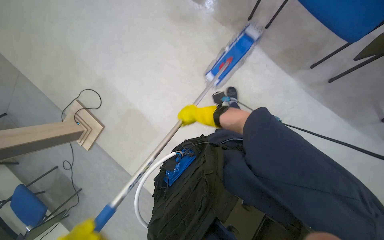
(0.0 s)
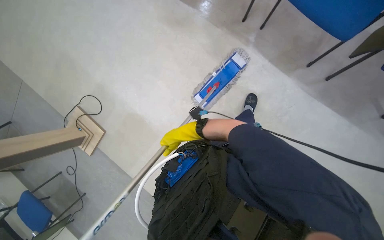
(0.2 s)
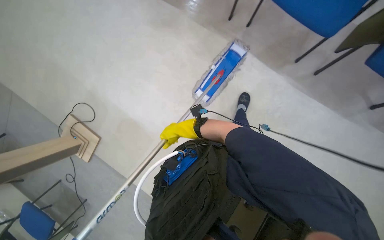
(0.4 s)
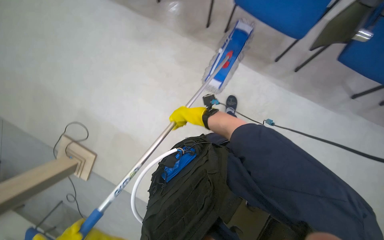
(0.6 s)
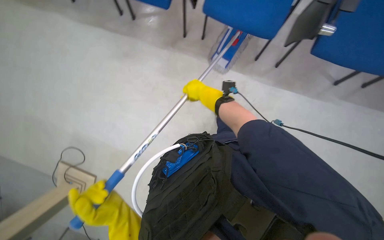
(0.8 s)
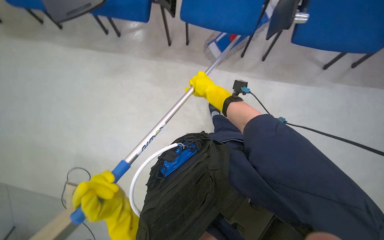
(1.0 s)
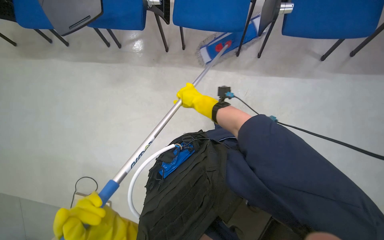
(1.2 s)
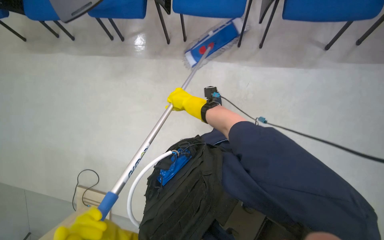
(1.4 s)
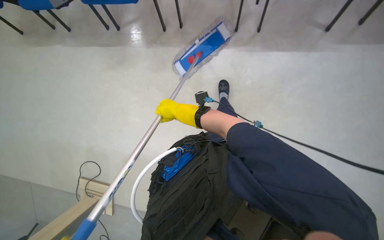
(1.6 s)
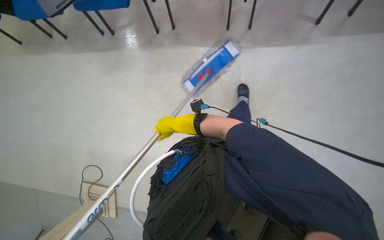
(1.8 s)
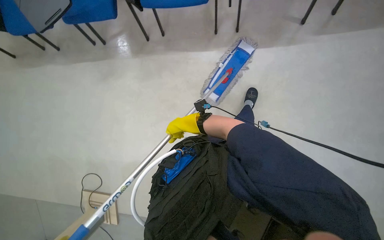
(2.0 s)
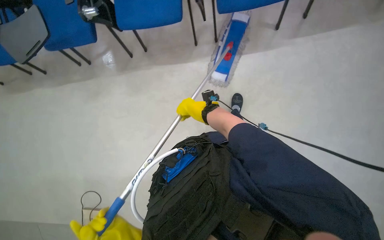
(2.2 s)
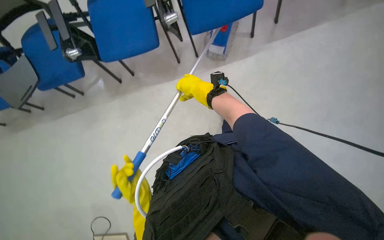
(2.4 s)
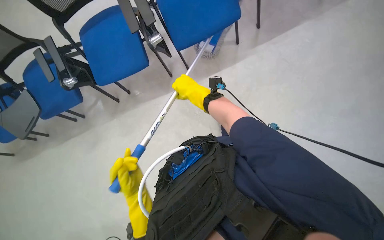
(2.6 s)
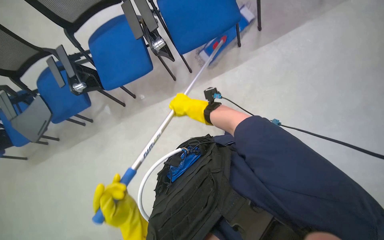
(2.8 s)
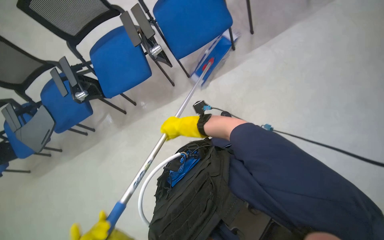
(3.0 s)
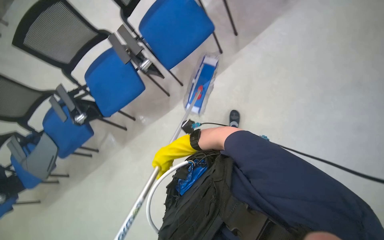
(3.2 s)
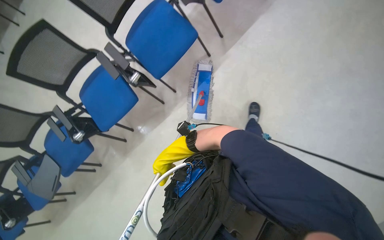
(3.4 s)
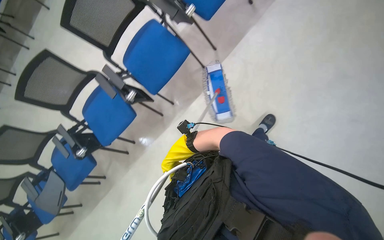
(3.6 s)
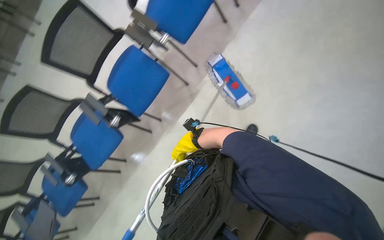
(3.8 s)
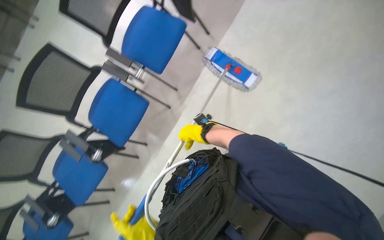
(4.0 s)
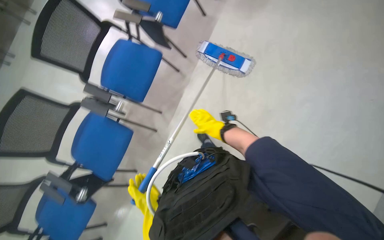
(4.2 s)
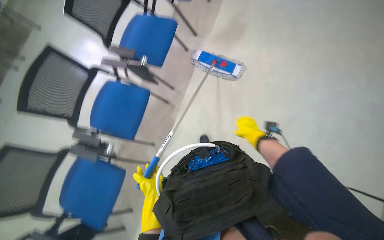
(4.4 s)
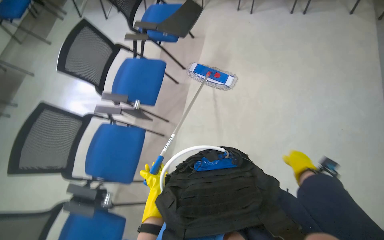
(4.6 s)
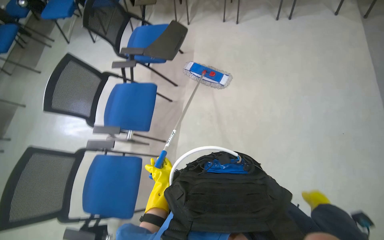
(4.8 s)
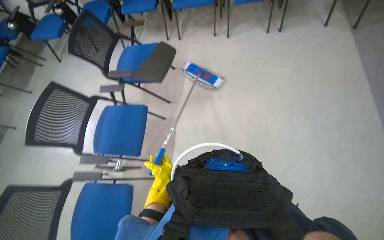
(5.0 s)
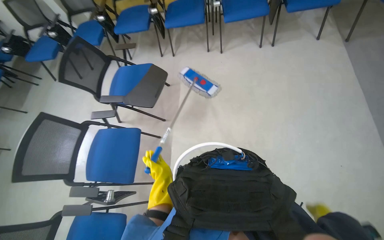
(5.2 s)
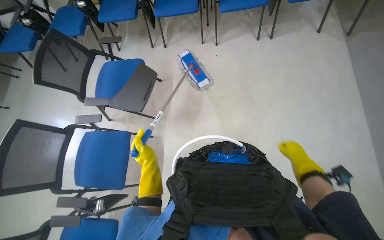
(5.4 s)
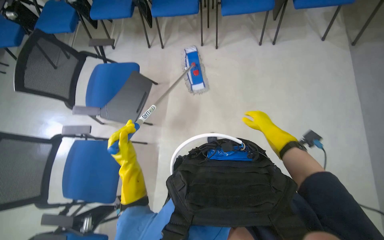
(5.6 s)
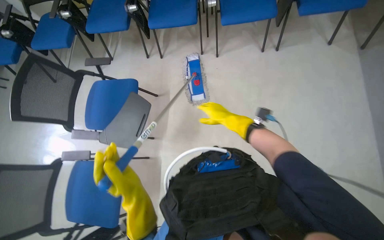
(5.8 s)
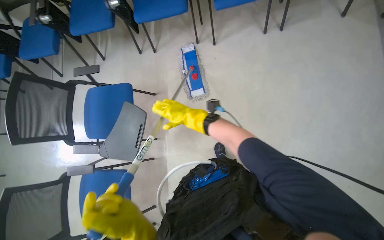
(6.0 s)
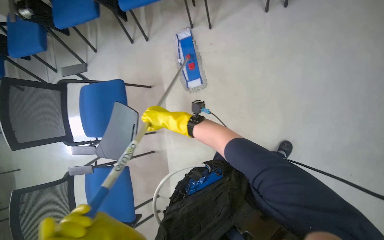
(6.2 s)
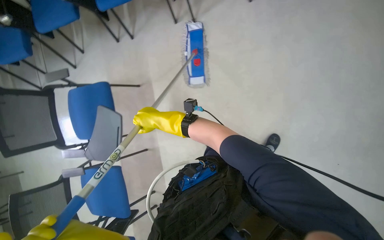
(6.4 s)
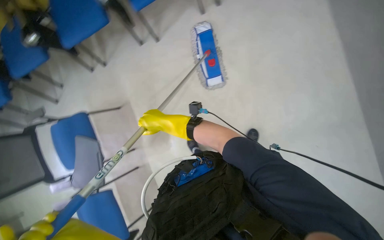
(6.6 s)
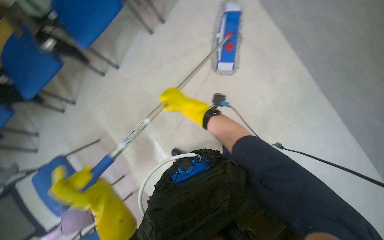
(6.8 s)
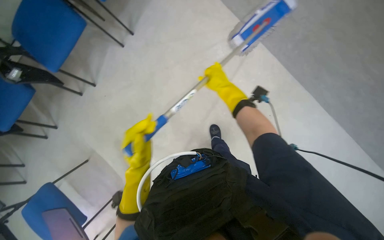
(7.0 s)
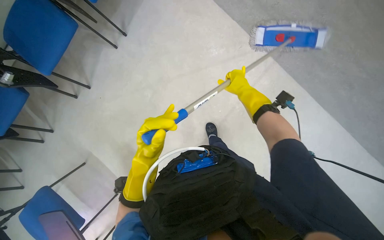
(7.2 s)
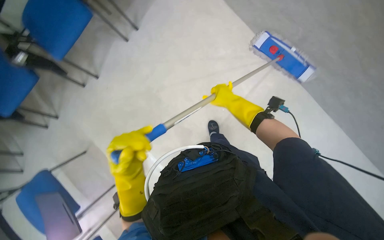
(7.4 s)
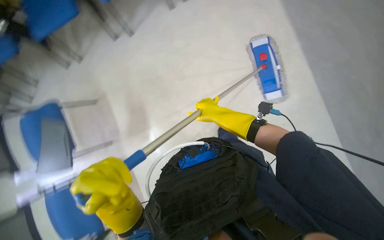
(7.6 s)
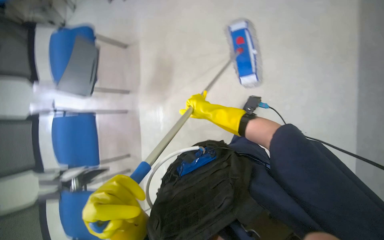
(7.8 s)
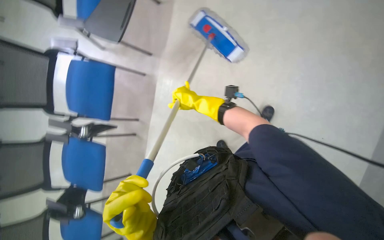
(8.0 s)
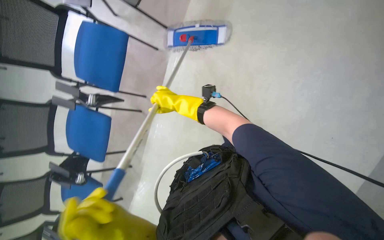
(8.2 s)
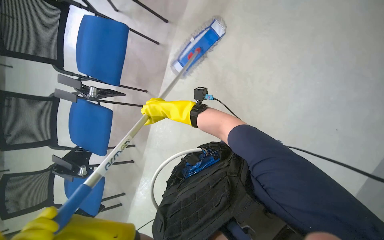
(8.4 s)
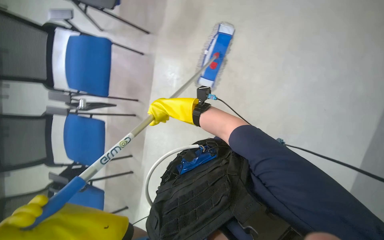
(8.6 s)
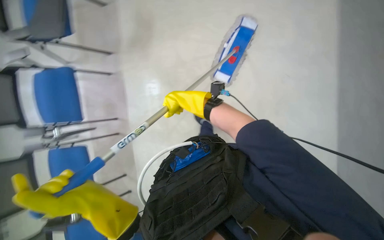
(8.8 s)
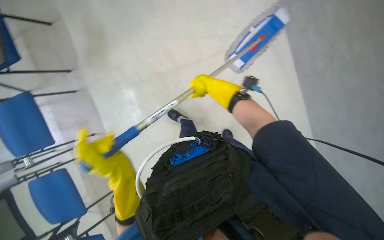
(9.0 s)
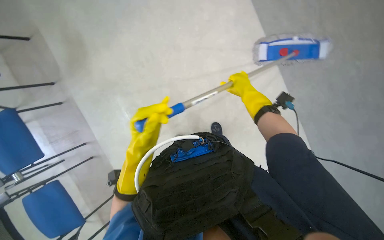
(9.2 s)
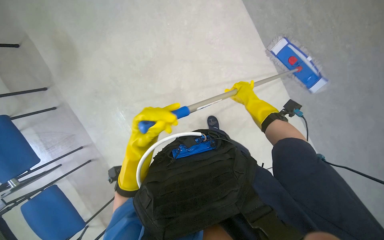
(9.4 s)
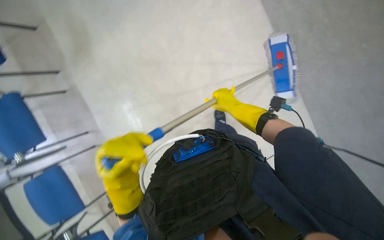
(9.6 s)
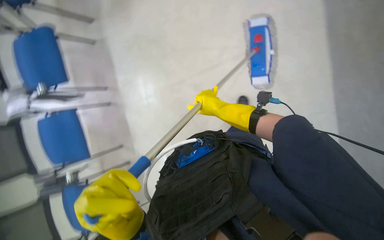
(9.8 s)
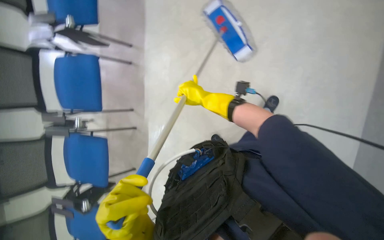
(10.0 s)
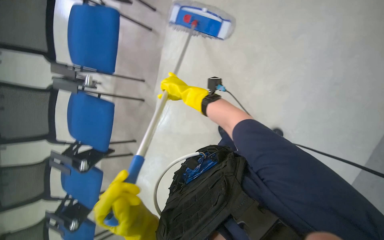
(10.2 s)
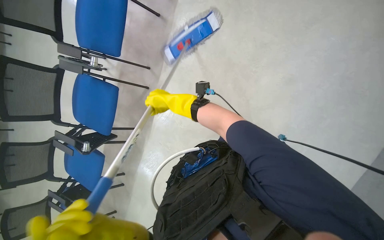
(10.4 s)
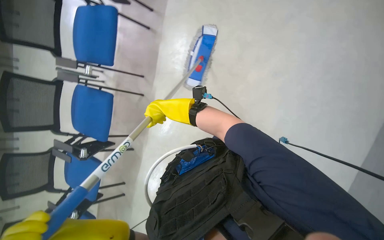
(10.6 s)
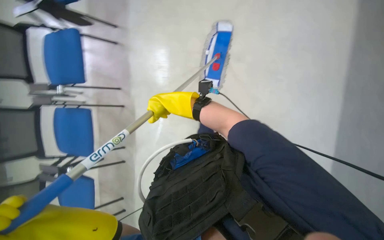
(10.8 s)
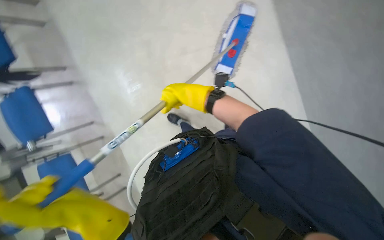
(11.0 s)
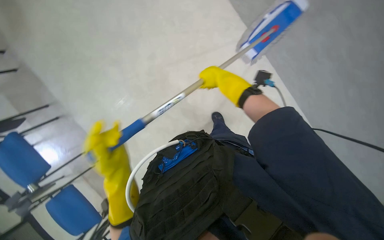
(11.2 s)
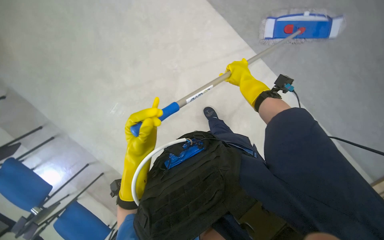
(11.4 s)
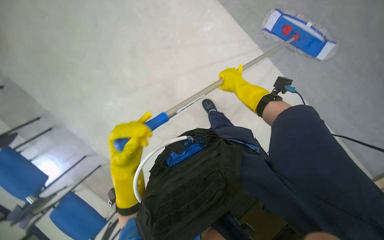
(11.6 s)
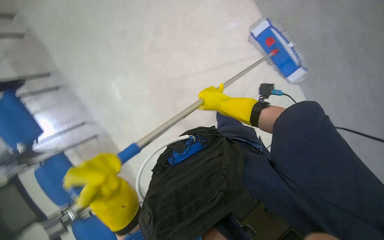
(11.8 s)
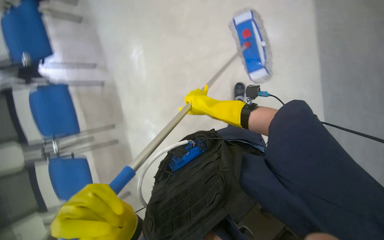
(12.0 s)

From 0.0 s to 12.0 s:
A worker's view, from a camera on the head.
Job: mopping floor.
The whole recording: Mopping floor with mop. Mops the floor with a flat mop.
From 0.0 s to 1.6 s: The head travels approximately 50 cm. The scene rotates counterclockwise by approximately 35 degrees.
From 1.6 s to 3.0 s: Everything in view rotates some 30 degrees counterclockwise.
From 3.0 s to 4.4 s: The camera is carried some 70 cm. The wearer looks about 25 degrees further upward. Everything in view rotates roughly 40 degrees counterclockwise.
From 4.4 s to 6.0 s: The head travels about 1 m.
From 6.0 s to 7.6 s: The right hand goes approximately 10 cm to the right.
From 7.6 s to 9.0 s: The right hand travels to the left and back again, approximately 20 cm each way.
From 9.0 s to 10.4 s: The wearer looks roughly 10 degrees further downward.

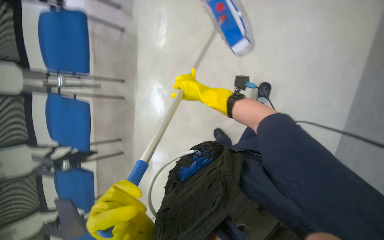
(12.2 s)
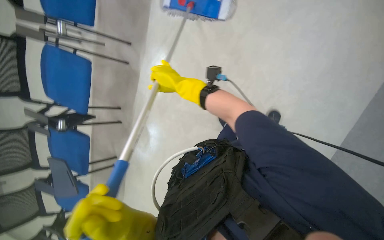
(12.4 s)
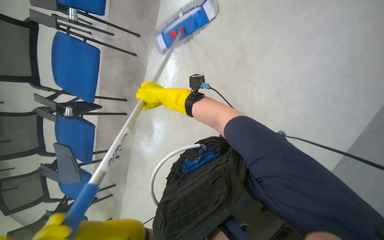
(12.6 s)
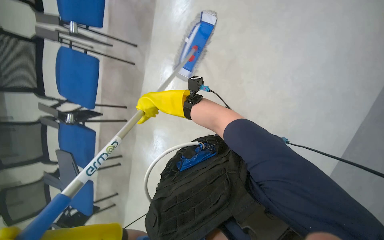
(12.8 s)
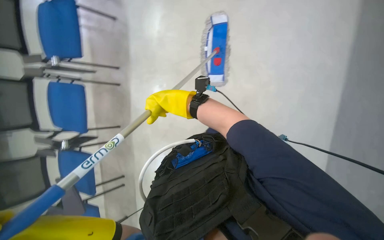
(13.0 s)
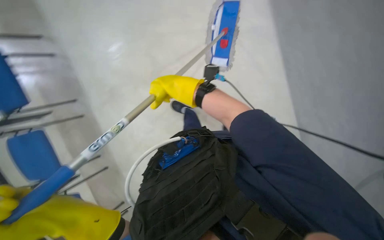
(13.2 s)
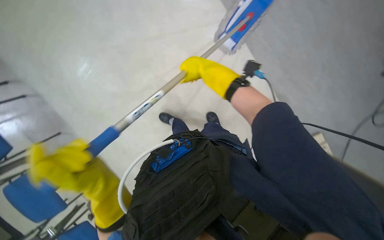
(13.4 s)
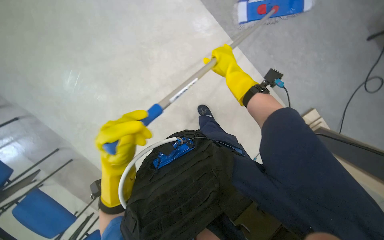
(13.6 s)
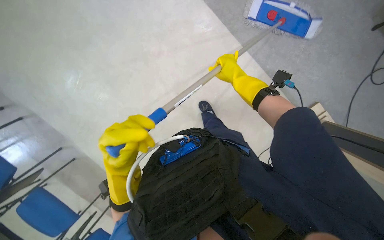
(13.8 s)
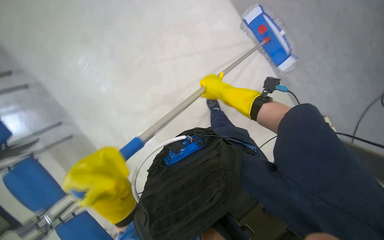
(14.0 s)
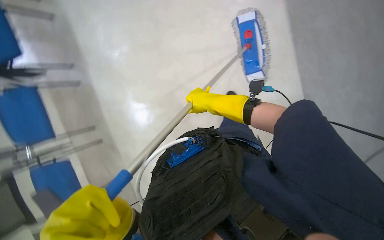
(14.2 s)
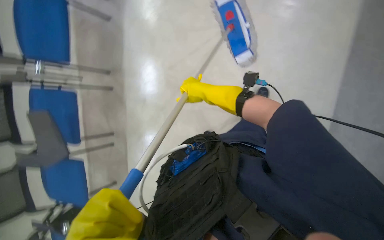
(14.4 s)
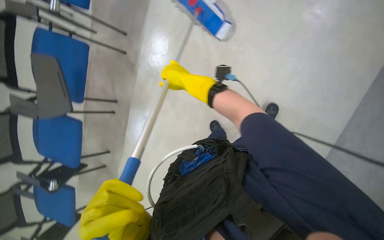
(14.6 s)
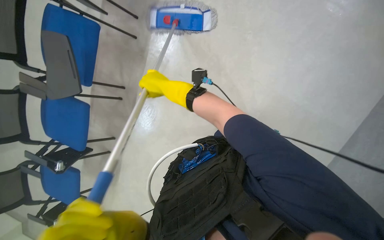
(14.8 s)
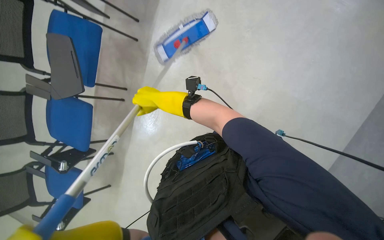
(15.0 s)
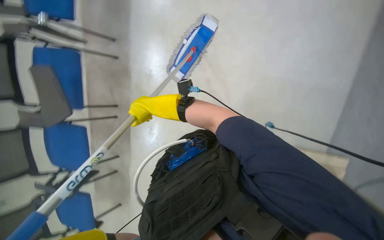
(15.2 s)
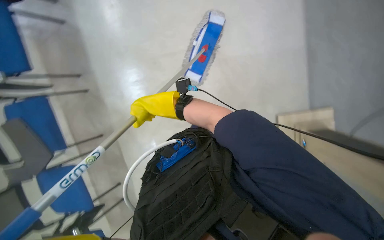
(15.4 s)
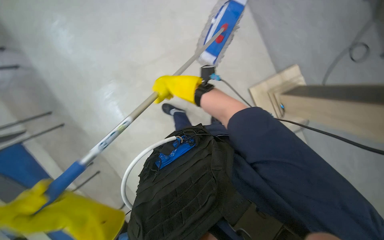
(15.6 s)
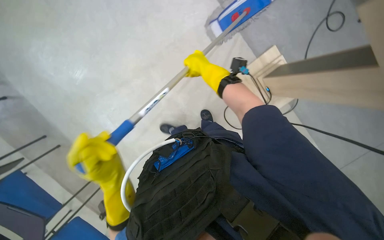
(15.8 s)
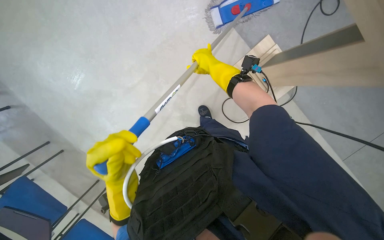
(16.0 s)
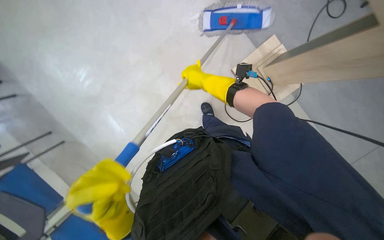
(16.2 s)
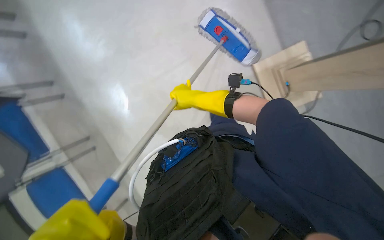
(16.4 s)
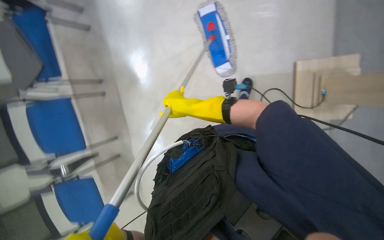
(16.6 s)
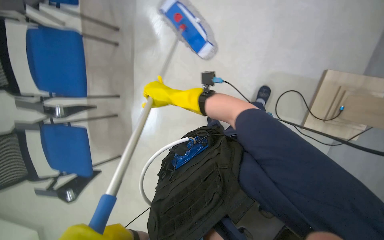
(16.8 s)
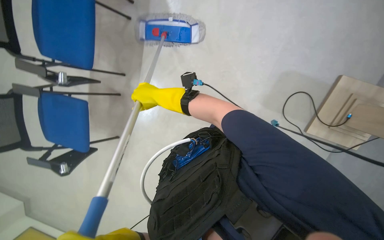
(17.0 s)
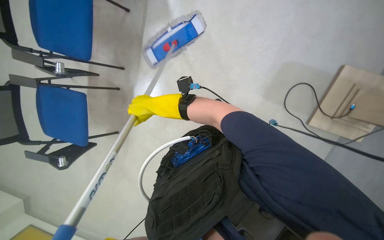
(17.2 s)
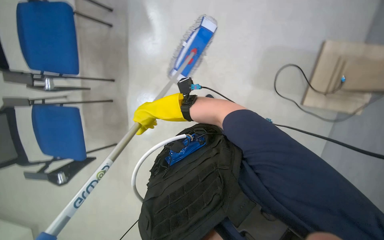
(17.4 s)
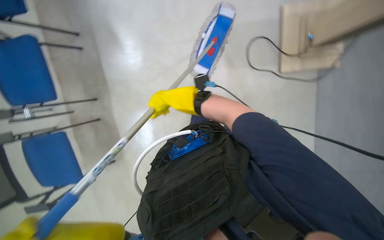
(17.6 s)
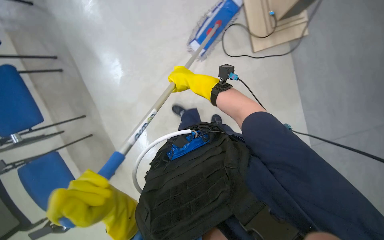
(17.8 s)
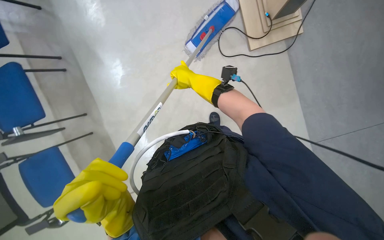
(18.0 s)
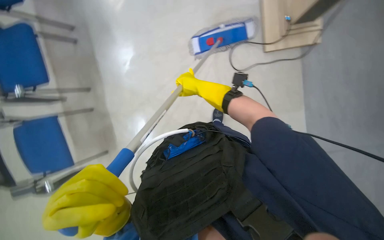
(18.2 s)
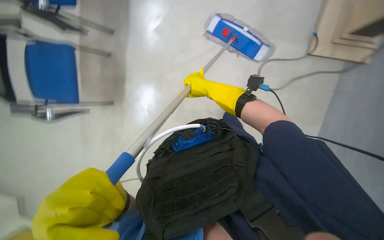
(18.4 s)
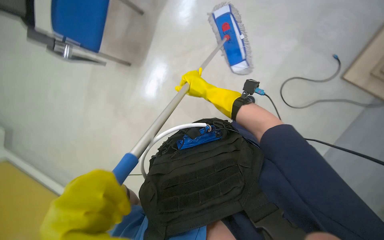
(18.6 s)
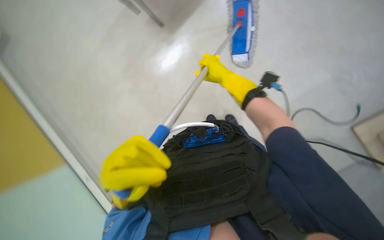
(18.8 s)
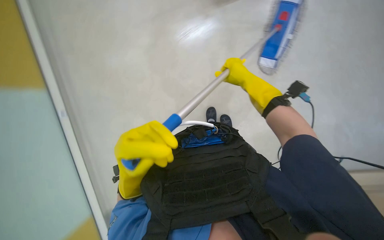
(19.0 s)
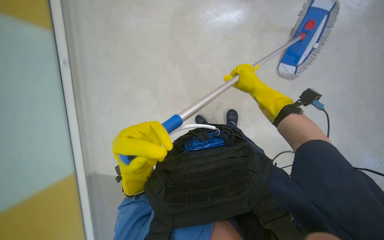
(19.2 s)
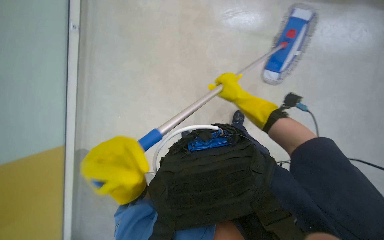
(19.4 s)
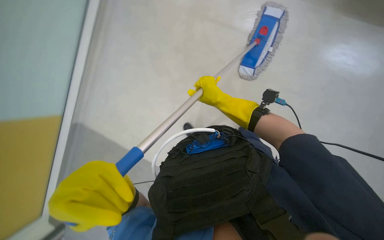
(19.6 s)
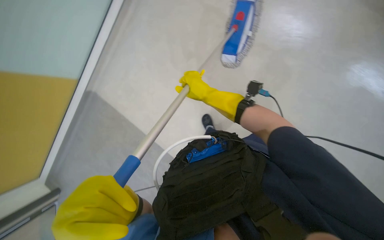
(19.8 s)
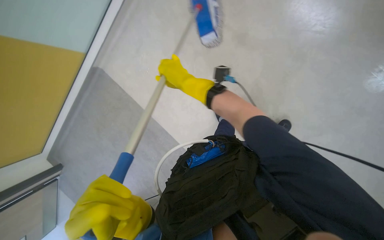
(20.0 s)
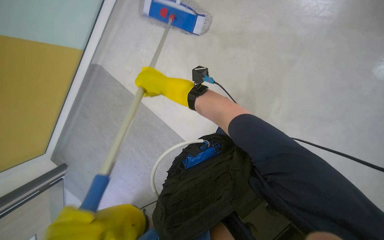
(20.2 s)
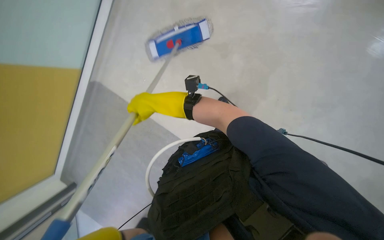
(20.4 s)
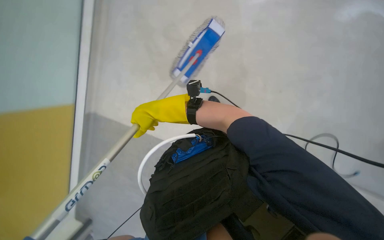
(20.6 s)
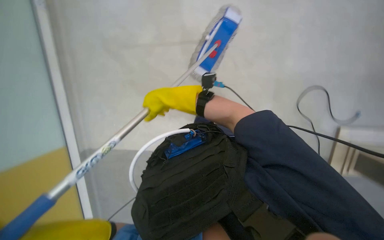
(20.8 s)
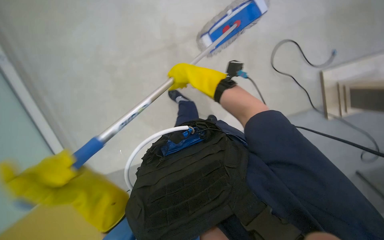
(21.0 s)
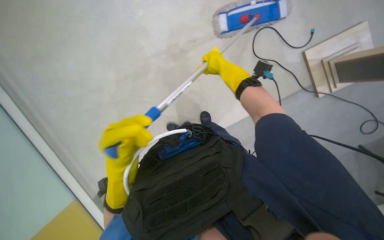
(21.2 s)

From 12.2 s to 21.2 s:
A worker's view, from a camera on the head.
Job: mopping floor.
The whole recording: Mopping floor with mop. Mops the floor with a flat mop.
From 12.2 s to 13.8 s: The camera travels to the left, approximately 40 cm.
From 13.8 s to 15.2 s: The wearer looks roughly 15 degrees further downward.
From 15.2 s to 16.6 s: The right hand travels to the right by approximately 30 cm.
From 16.6 s to 18.2 s: The camera is carried some 70 cm.
From 18.2 s to 19.8 s: The right hand moves some 10 cm to the right and comes back.
From 19.8 s to 21.2 s: The right hand travels to the left and back again, some 10 cm each way.
